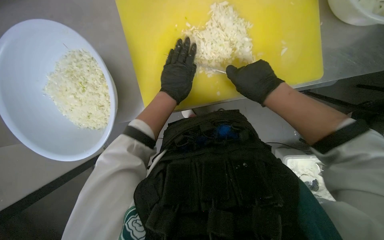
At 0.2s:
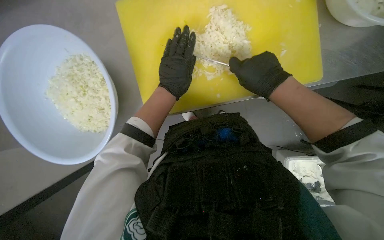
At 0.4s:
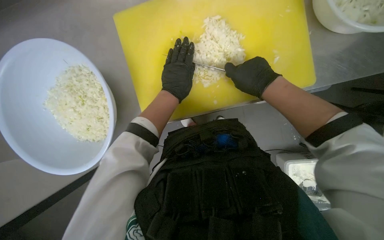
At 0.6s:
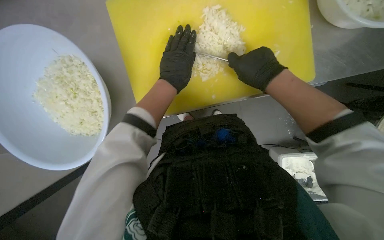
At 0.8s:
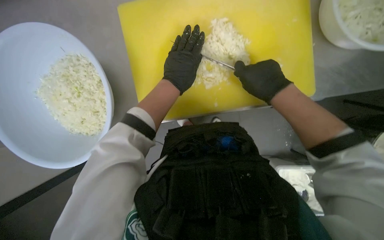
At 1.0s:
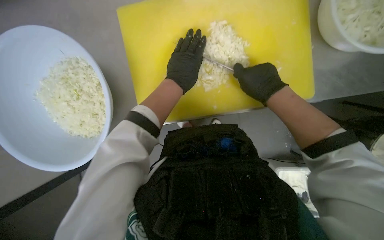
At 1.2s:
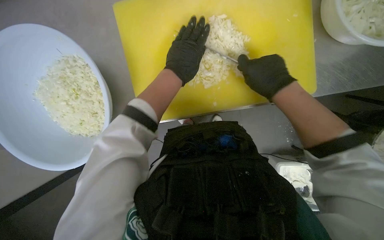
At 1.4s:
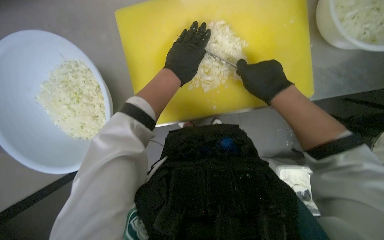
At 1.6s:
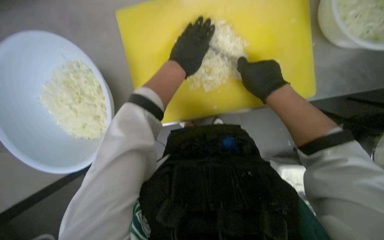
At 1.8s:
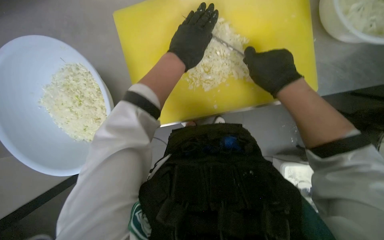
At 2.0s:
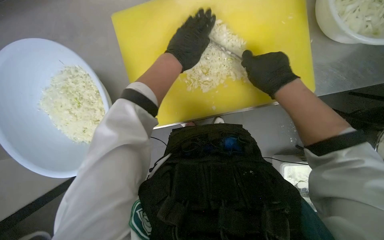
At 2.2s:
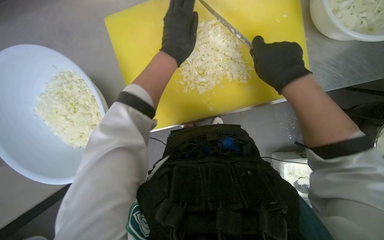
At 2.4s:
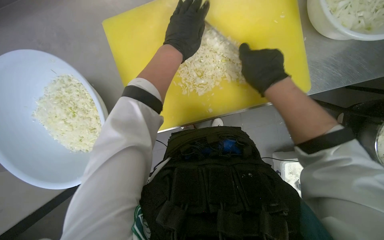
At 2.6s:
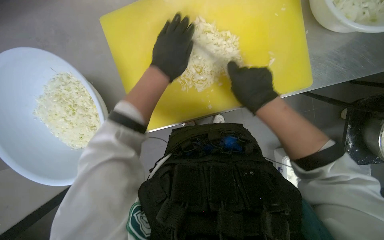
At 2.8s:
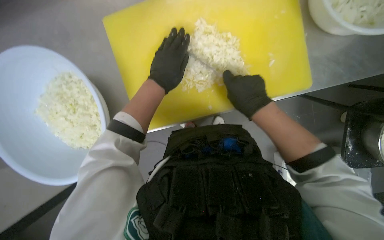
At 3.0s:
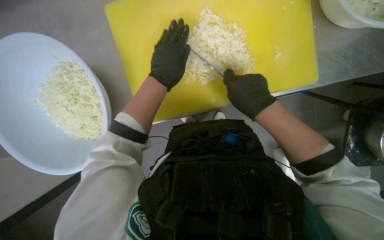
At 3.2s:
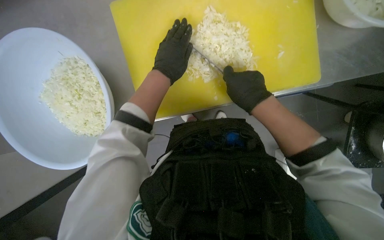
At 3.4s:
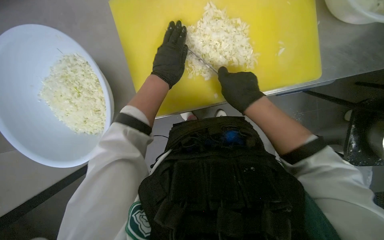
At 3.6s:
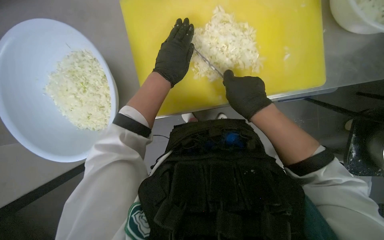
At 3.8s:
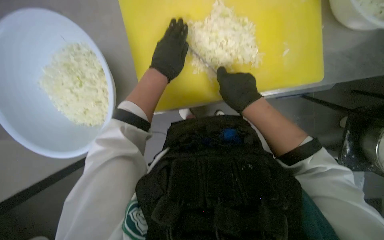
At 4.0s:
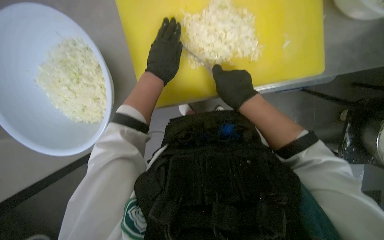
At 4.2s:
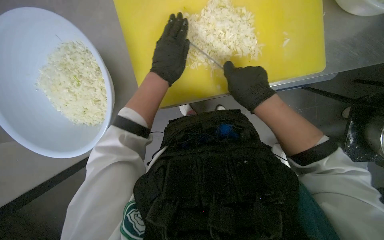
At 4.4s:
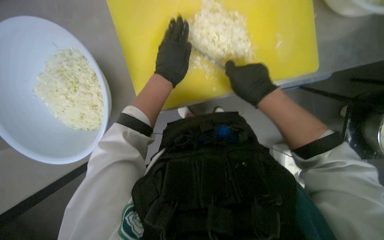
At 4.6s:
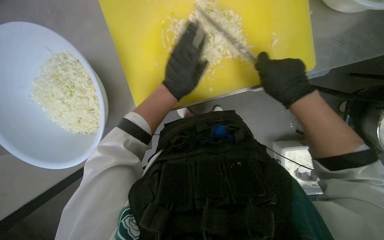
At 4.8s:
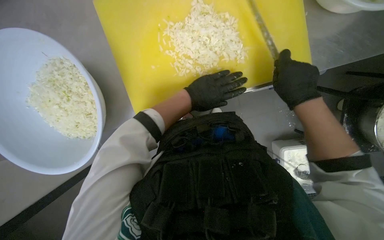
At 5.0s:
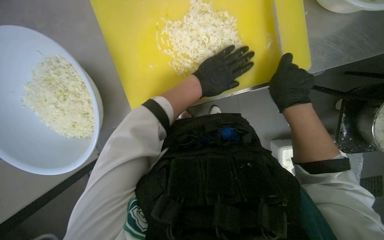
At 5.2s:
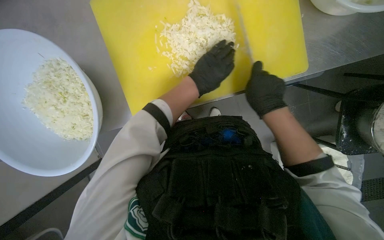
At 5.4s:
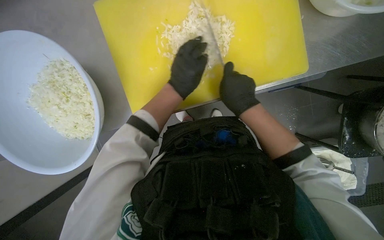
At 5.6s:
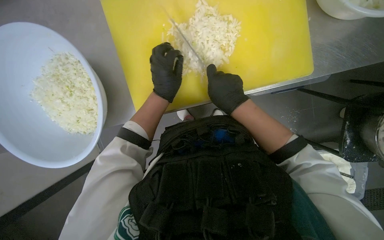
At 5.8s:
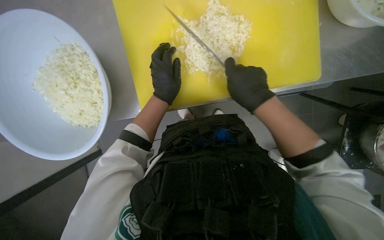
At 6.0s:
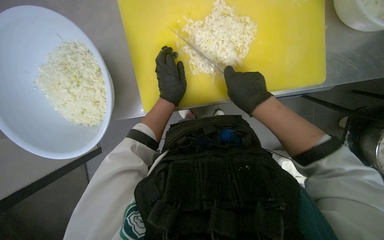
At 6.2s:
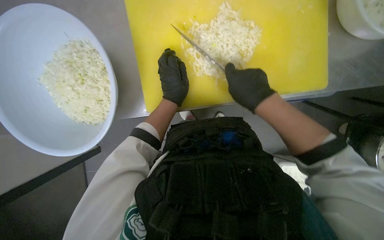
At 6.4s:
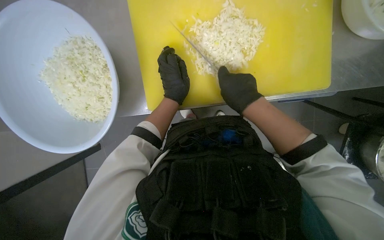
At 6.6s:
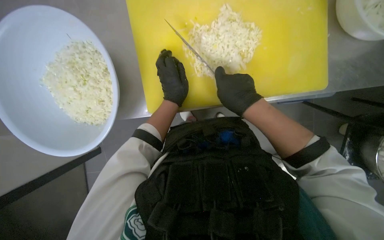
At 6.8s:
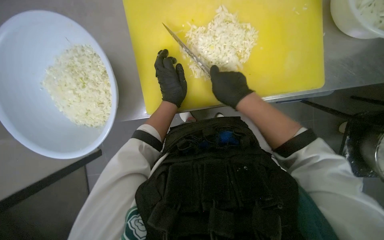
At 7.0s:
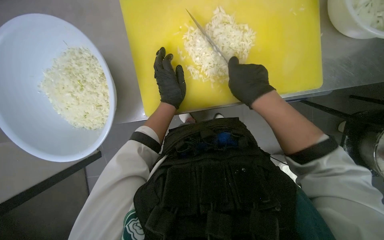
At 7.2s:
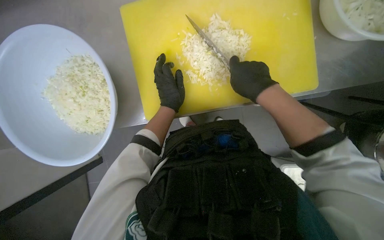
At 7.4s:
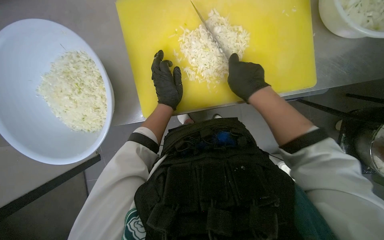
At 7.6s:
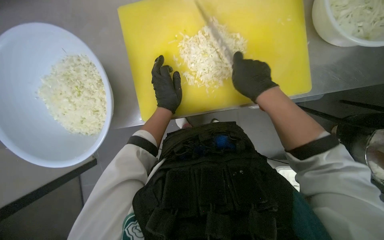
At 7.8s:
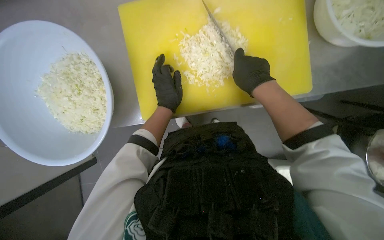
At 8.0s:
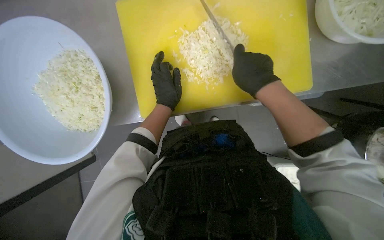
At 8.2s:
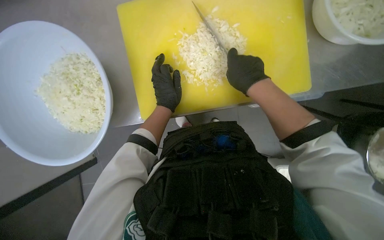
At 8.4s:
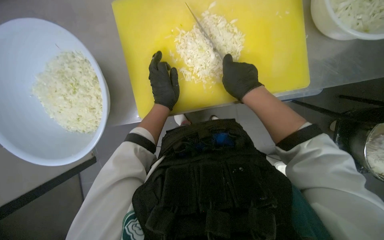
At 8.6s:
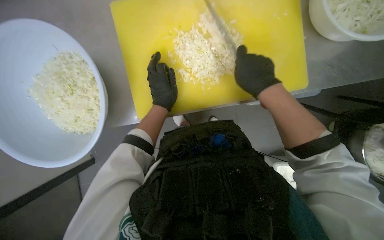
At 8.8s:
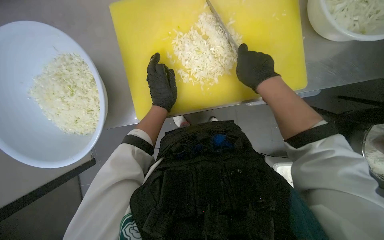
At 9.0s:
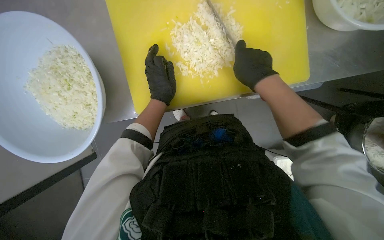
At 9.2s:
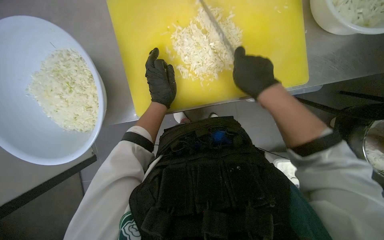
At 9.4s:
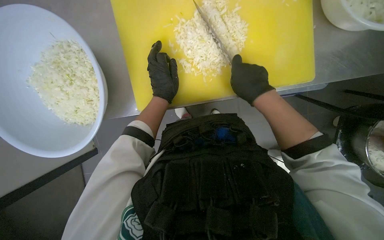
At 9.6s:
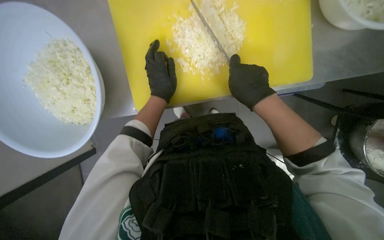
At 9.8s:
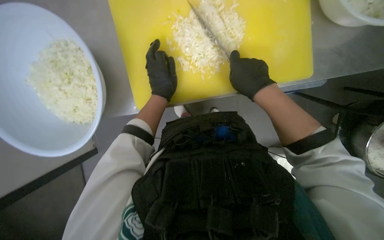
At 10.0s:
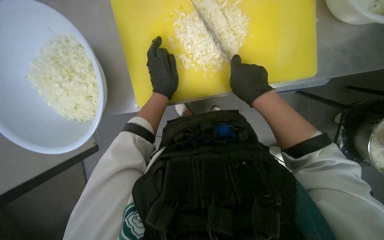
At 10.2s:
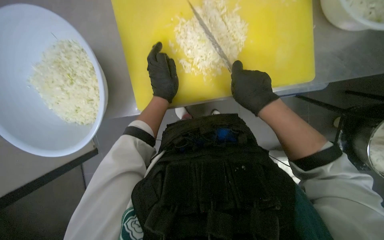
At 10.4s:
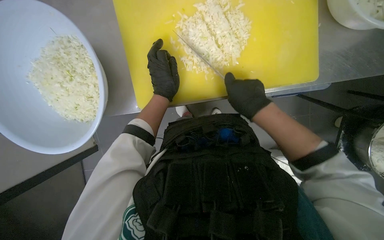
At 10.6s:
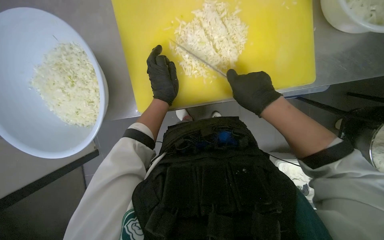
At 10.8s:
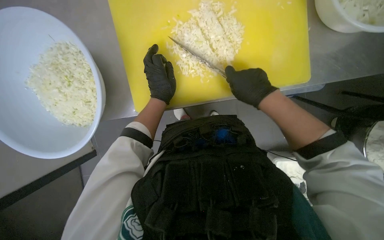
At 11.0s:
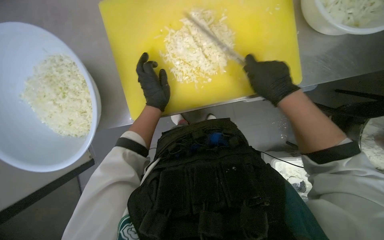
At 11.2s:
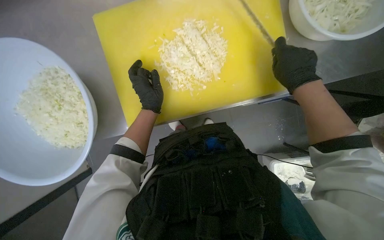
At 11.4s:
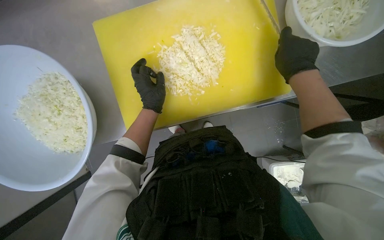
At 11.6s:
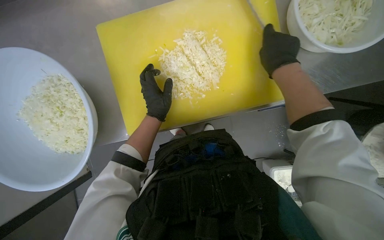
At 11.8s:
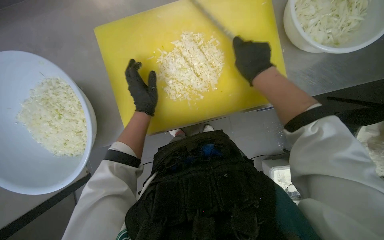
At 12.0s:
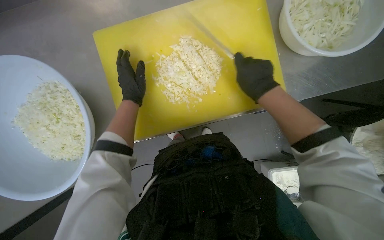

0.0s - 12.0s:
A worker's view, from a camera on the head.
Job: preparing food.
The whole recording: Chopping onions. The worker chops another piece of onion on the yellow cutting board.
0.0s - 1.6s: The left hand moves up the picture, about 10 cm.
1.6s - 4.4s: The hands make small movements and keep their place.
4.4s - 6.0s: The right hand travels to the right and back again, roughly 10 cm each way.
6.0s - 10.4s: The hands work in one place, with small movements.

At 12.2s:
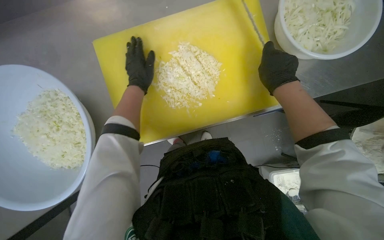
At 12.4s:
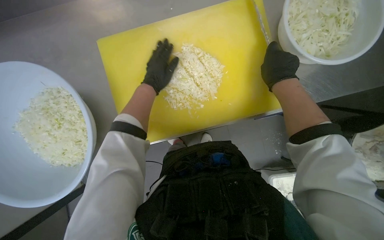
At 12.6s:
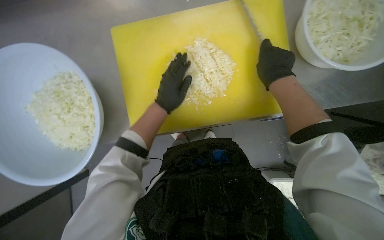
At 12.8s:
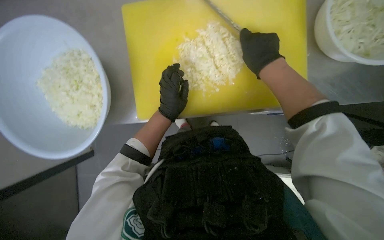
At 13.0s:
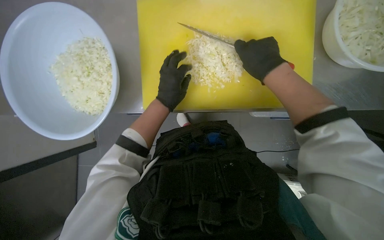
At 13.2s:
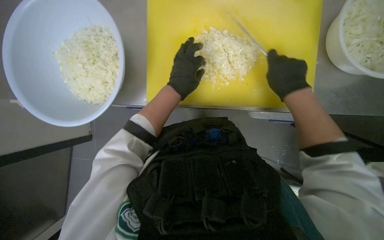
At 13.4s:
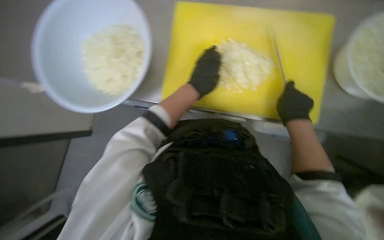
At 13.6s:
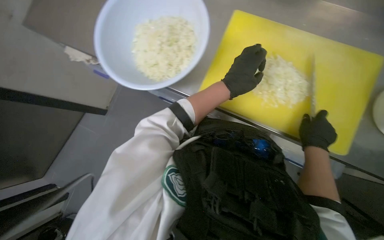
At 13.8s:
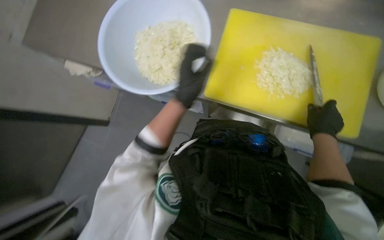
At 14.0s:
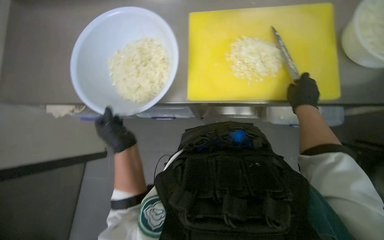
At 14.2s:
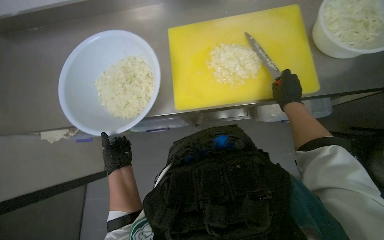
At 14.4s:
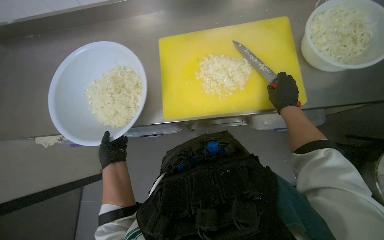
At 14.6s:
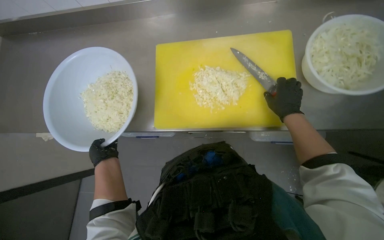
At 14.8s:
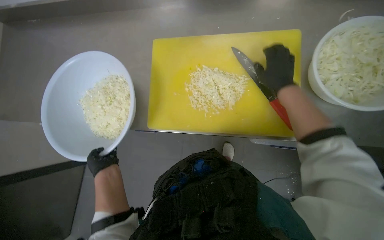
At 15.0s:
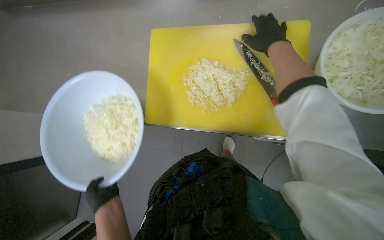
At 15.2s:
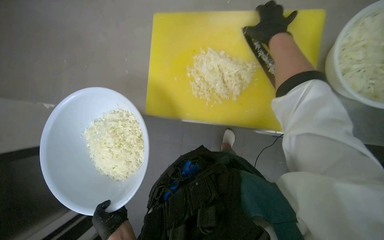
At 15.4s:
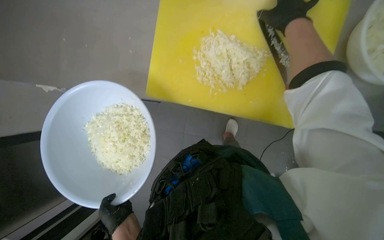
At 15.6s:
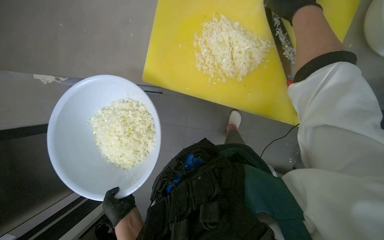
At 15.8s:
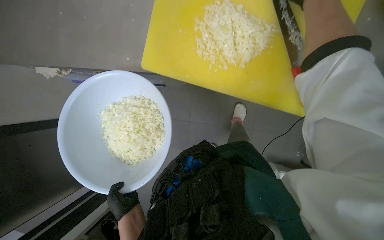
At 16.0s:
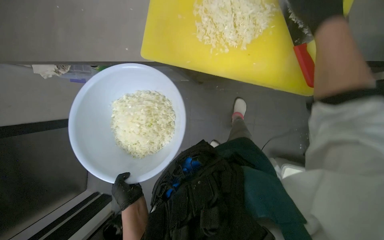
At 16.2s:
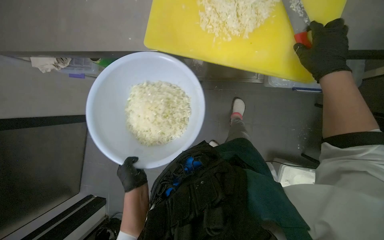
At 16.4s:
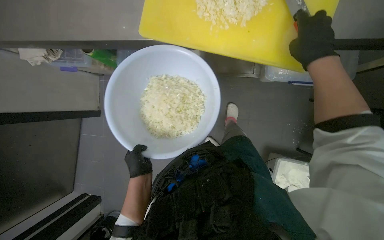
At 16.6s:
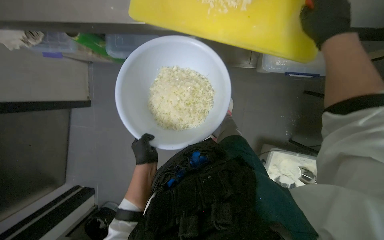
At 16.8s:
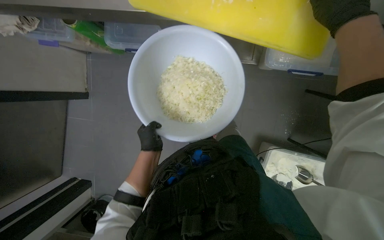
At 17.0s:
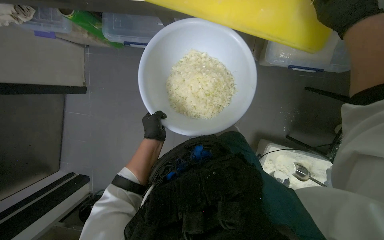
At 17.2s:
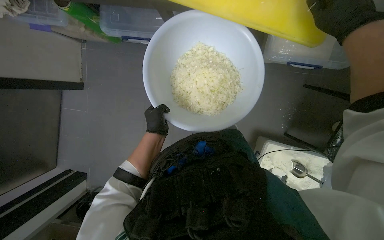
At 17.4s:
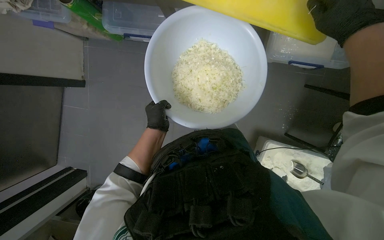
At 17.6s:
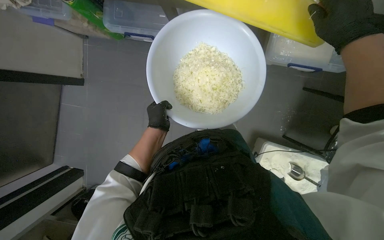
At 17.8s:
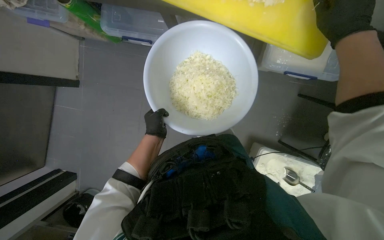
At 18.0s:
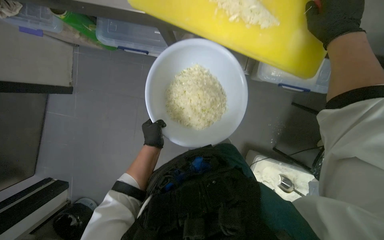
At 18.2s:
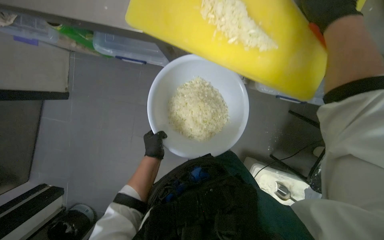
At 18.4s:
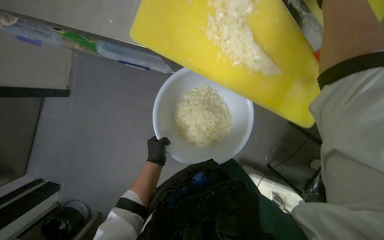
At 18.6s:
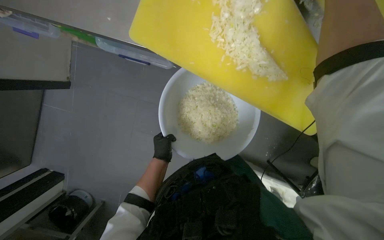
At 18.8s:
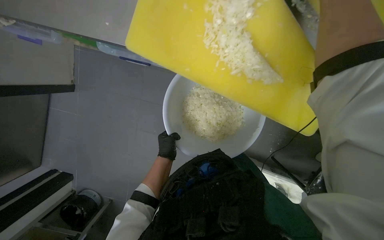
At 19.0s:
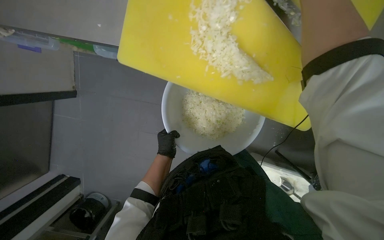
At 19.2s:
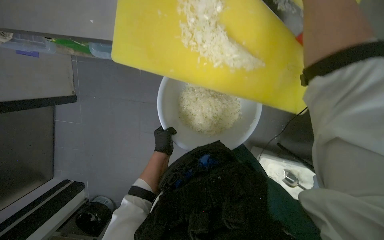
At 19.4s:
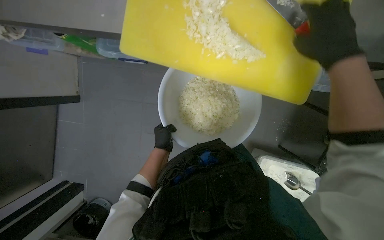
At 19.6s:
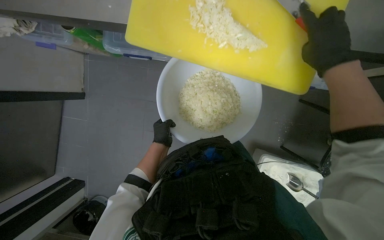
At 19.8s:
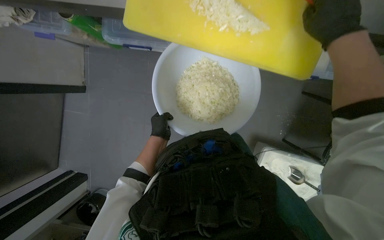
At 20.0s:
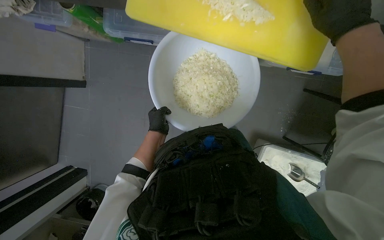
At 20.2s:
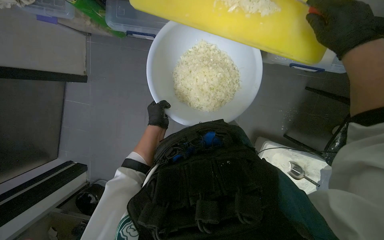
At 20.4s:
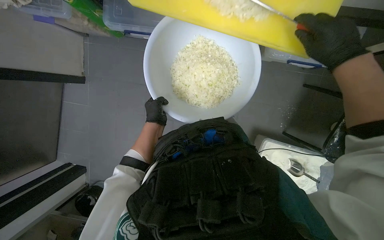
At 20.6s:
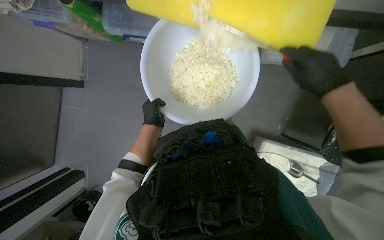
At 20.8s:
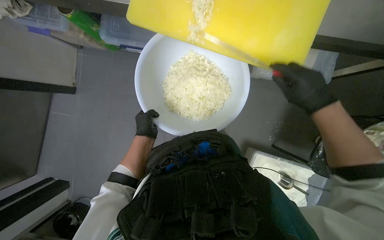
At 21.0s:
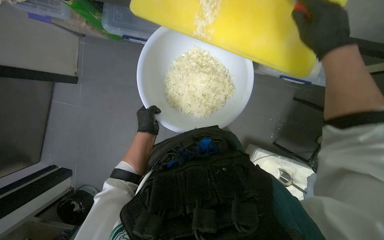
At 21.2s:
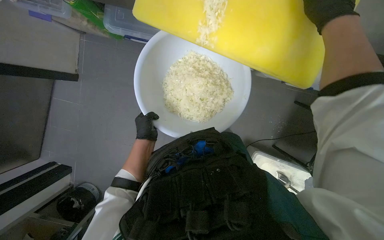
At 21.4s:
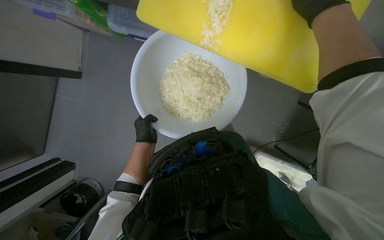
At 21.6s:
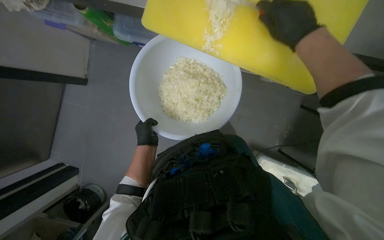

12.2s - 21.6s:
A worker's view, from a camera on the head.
Job: preparing food.
The whole recording: Chopping onions. The worker chops another piece of onion on the yellow cutting board.
12.2s - 13.8s: The head turns to the left by some 40 degrees.
13.8s - 15.4s: The camera pitches downward, by about 15 degrees. The right hand goes some 30 cm up the picture, while the left hand shifts some 25 cm down the picture.
20.0s - 21.6s: The right hand travels down the picture and back again, roughly 15 cm each way.
